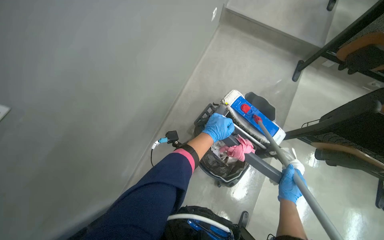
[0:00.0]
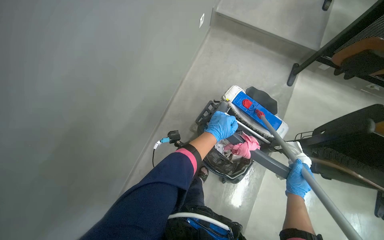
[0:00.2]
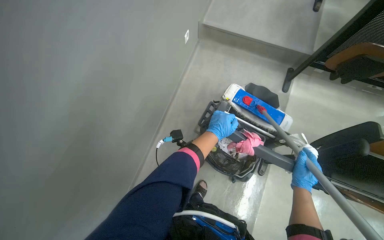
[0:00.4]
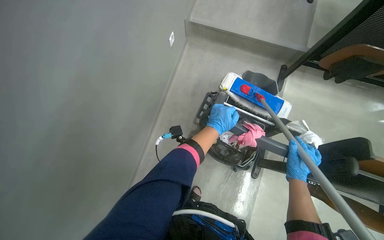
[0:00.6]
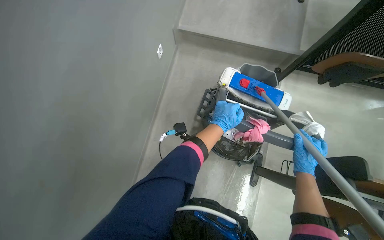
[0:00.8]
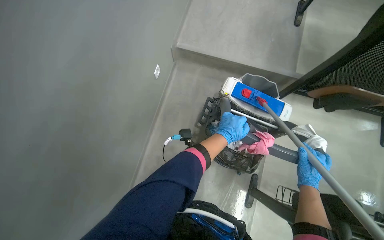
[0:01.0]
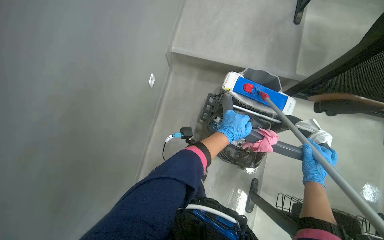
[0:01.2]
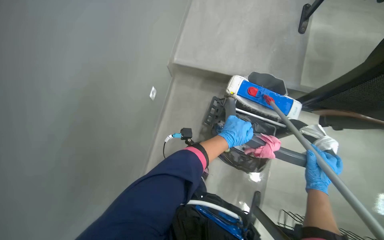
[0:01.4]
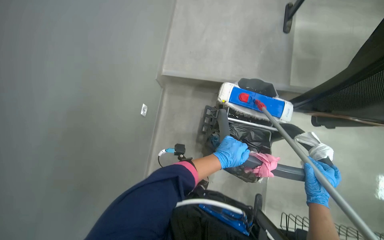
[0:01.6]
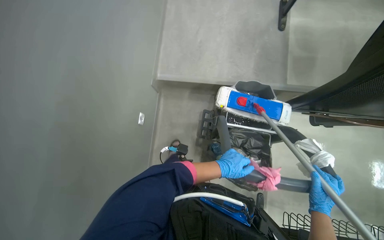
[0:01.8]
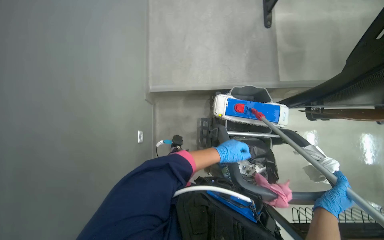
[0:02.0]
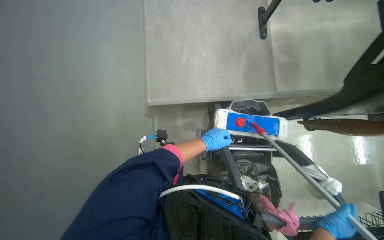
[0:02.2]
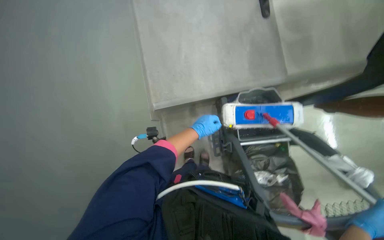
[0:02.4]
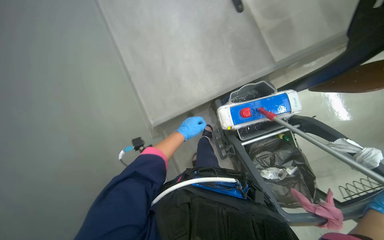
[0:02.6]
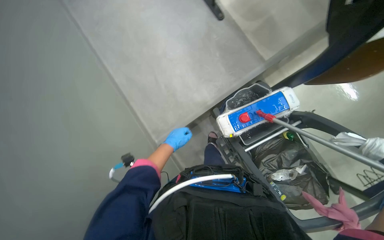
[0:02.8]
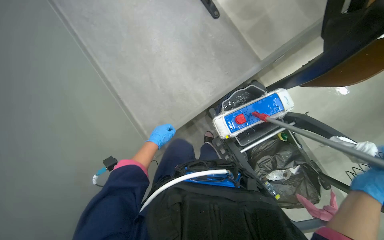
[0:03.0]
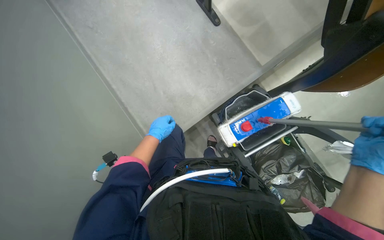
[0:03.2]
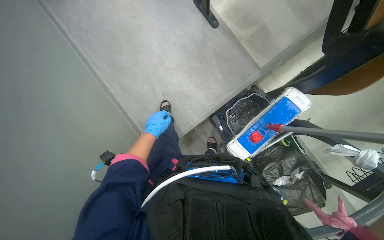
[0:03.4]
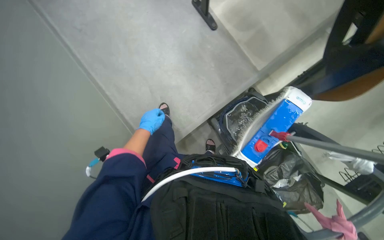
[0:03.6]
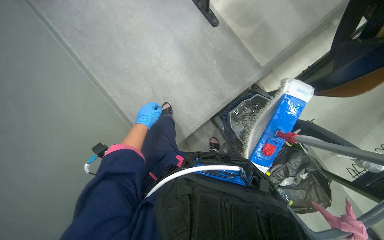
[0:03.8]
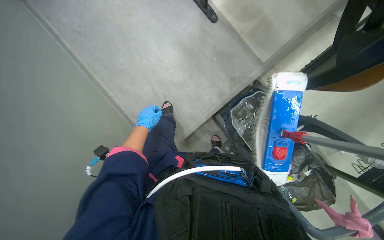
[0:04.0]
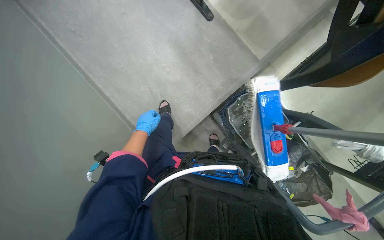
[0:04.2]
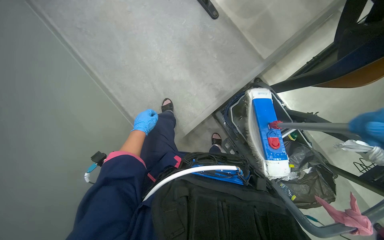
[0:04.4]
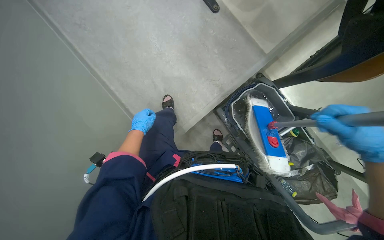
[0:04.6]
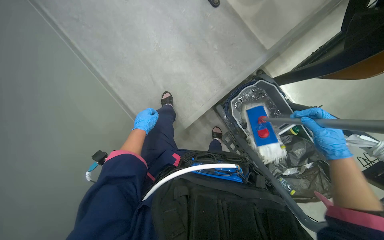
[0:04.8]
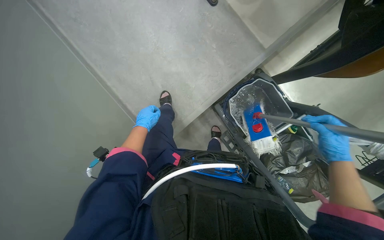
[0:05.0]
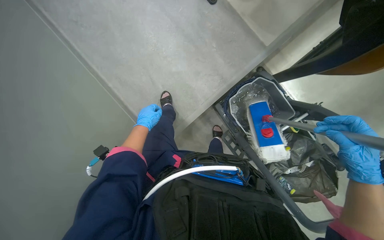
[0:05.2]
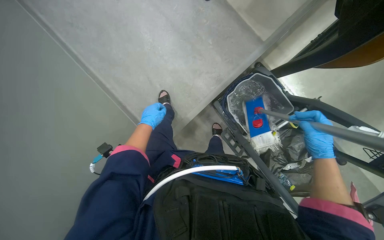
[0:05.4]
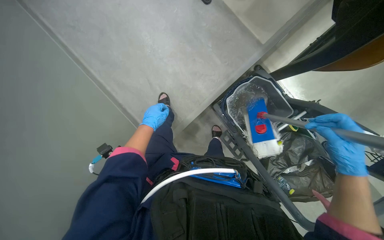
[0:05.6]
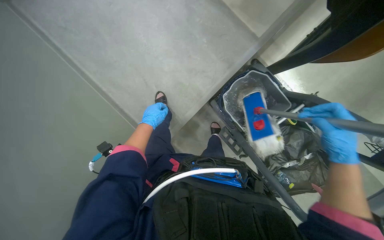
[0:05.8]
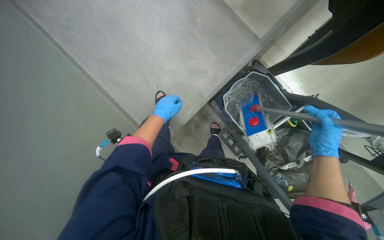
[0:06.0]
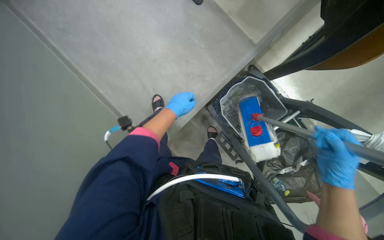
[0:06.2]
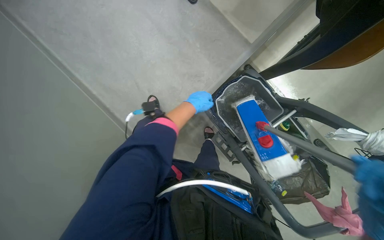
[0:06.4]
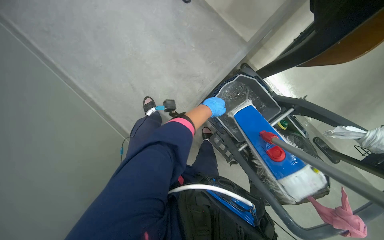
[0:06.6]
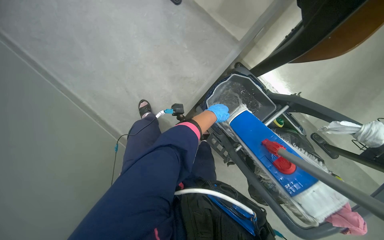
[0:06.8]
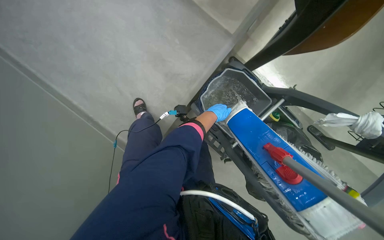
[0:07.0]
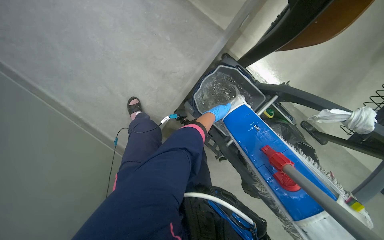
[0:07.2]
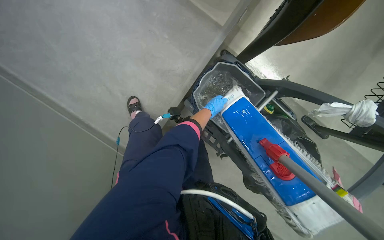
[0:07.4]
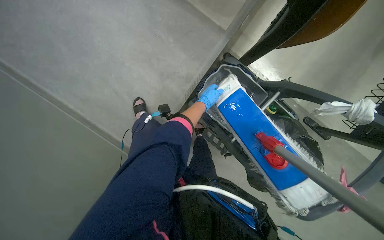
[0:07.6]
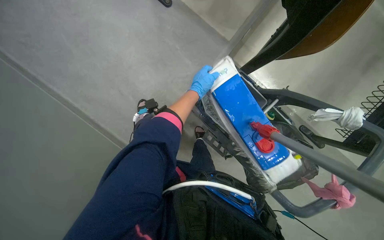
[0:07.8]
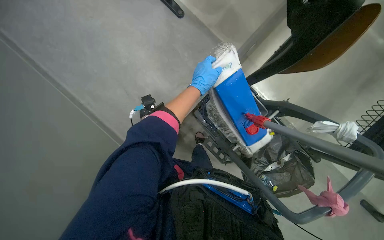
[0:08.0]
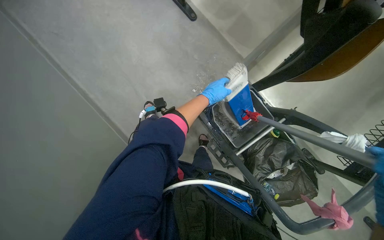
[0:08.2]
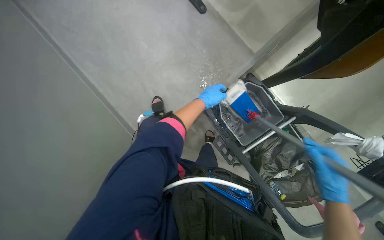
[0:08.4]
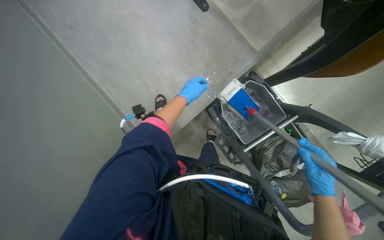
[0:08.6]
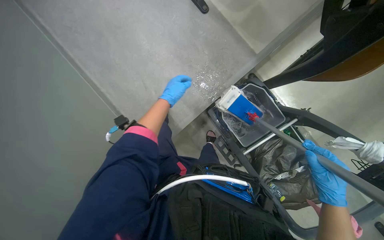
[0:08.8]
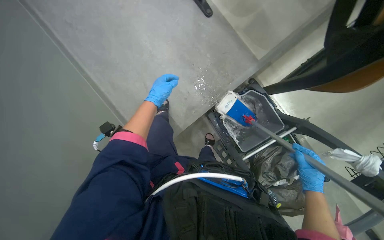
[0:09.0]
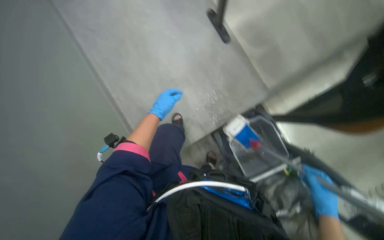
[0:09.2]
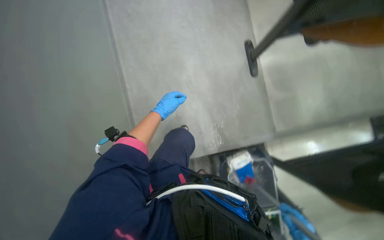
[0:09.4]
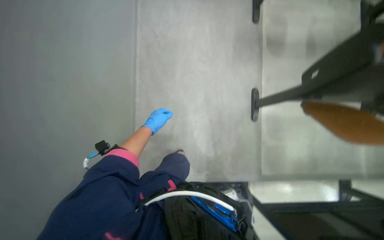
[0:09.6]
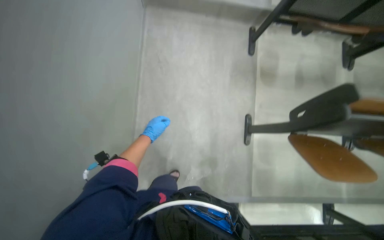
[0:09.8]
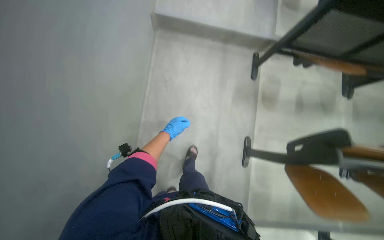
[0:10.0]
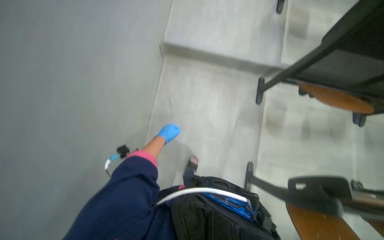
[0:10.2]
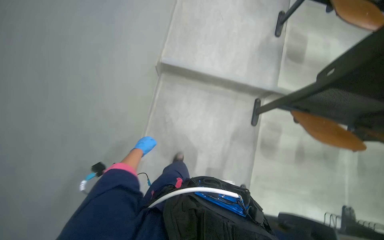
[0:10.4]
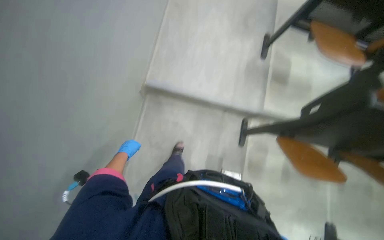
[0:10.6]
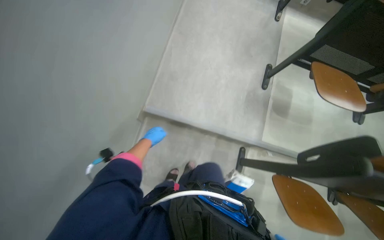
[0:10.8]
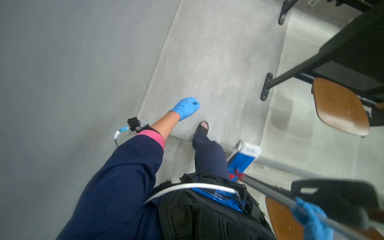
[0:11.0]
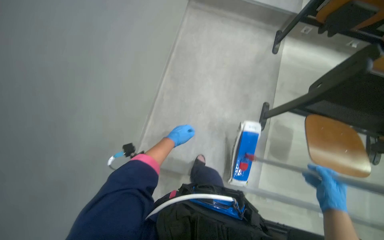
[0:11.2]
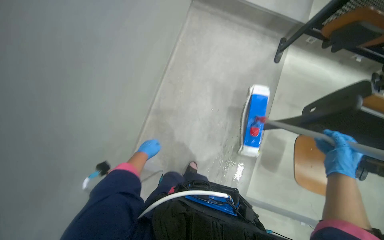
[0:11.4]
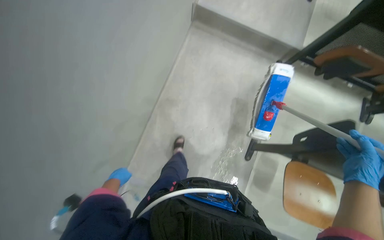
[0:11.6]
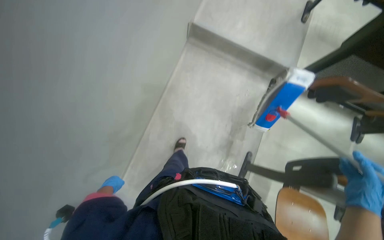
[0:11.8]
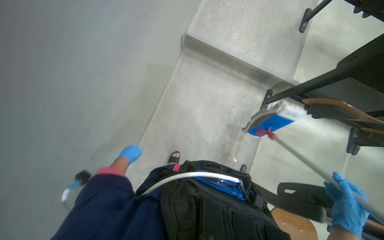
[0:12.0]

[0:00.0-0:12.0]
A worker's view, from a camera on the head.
Job: mopping floor.
The whole recording: Mopping auditorium floor. The worker mops the floor of the auditorium with a long-handled mop.
0:00.0 to 0:01.6: The left hand heads down the picture, covering approximately 10 cm.
0:01.6 to 0:03.0: The scene rotates counterclockwise by about 35 degrees.
0:03.0 to 0:04.4: The left hand goes some 15 cm to the left and up the picture.
0:04.4 to 0:06.0: The left hand shifts roughly 10 cm to the right.
0:06.0 to 0:07.6: The left hand travels to the right and farther from the camera by roughly 35 cm.
0:07.6 to 0:09.0: The left hand goes some 40 cm to the left and nearer to the camera.
0:09.0 to 0:10.4: The camera travels roughly 40 cm. The view tilts some 25 degrees upward. Everything in view rotates about 45 degrees clockwise.
0:10.4 to 0:12.0: The camera travels approximately 1 m.

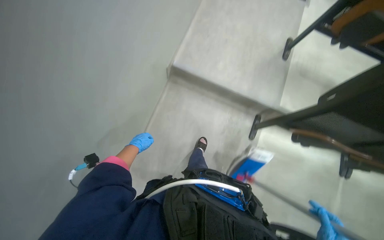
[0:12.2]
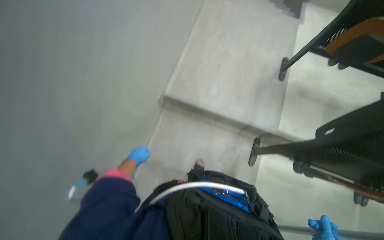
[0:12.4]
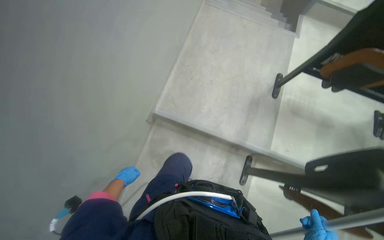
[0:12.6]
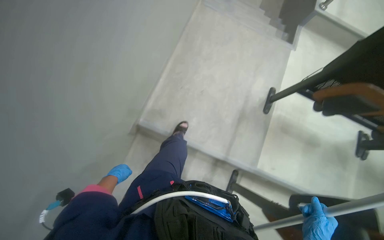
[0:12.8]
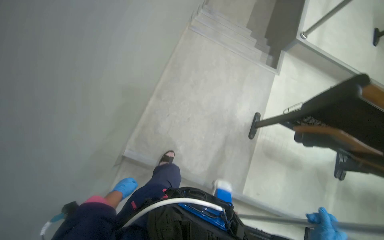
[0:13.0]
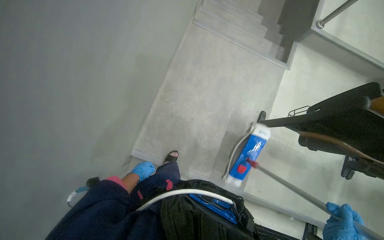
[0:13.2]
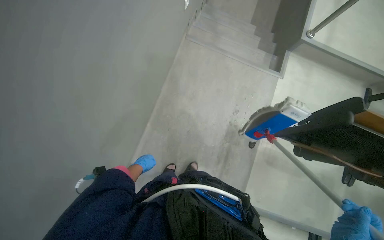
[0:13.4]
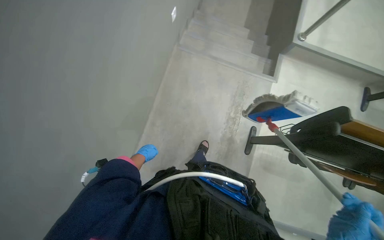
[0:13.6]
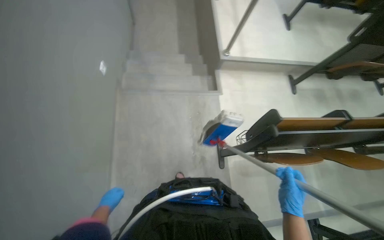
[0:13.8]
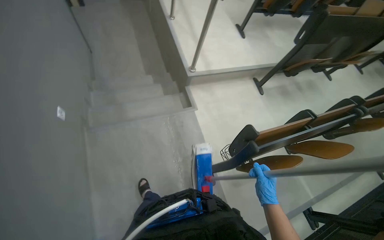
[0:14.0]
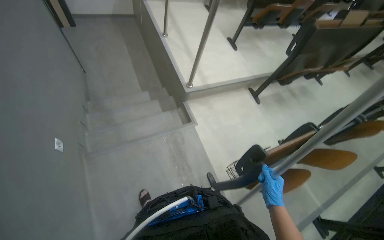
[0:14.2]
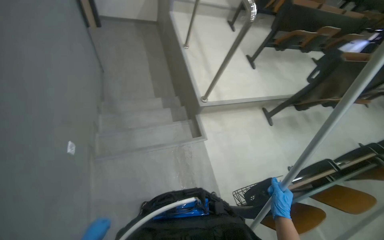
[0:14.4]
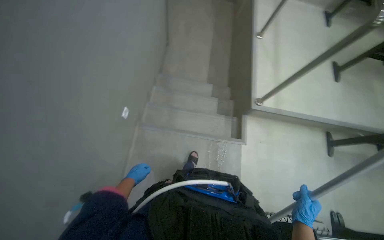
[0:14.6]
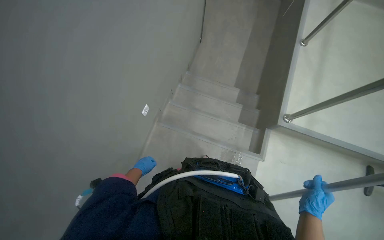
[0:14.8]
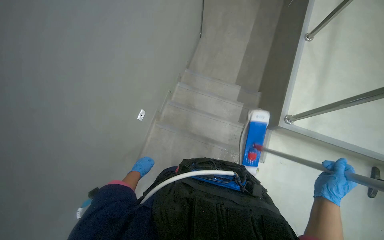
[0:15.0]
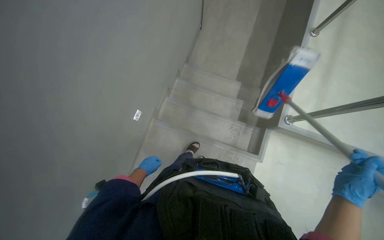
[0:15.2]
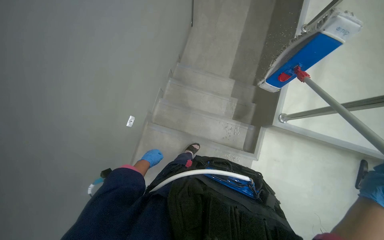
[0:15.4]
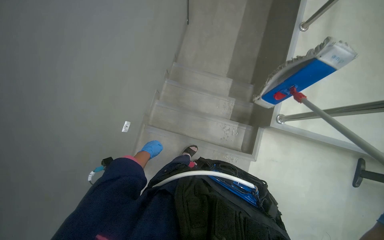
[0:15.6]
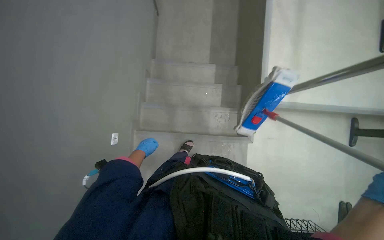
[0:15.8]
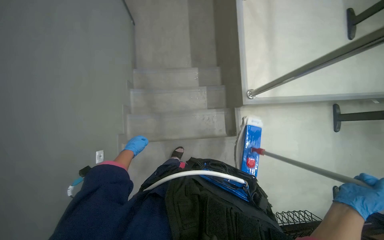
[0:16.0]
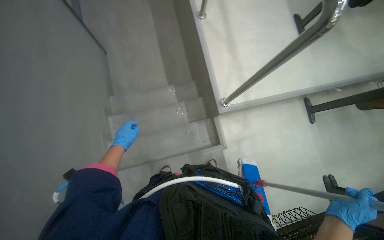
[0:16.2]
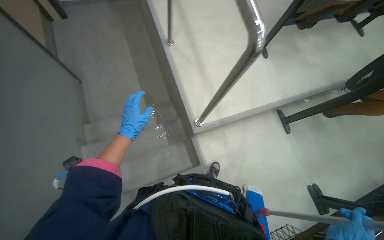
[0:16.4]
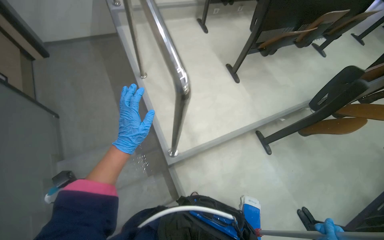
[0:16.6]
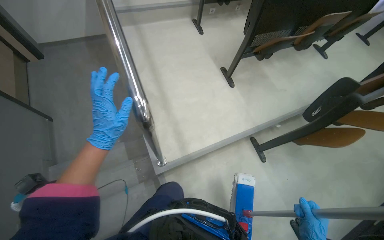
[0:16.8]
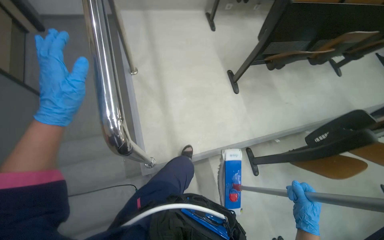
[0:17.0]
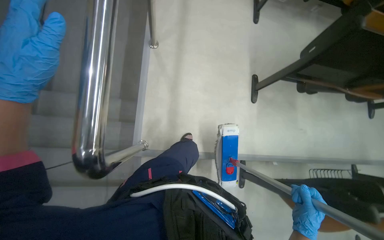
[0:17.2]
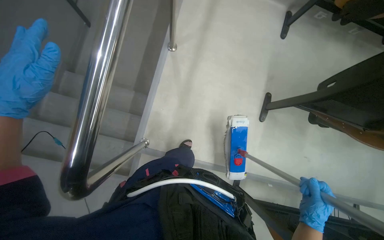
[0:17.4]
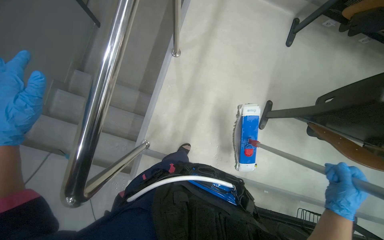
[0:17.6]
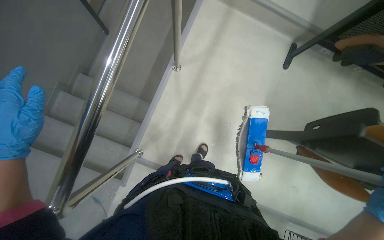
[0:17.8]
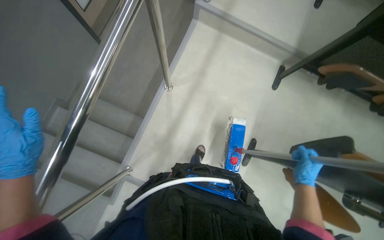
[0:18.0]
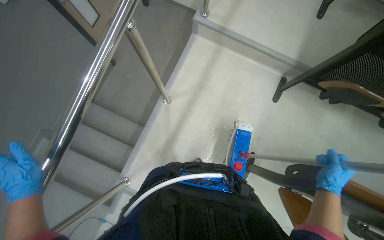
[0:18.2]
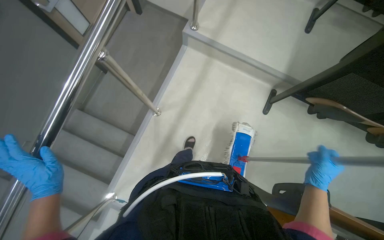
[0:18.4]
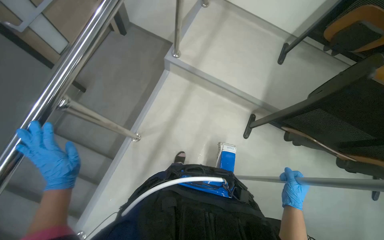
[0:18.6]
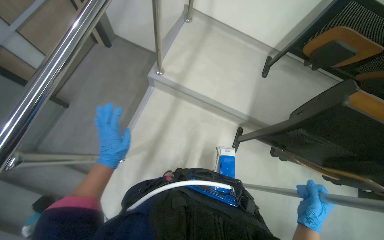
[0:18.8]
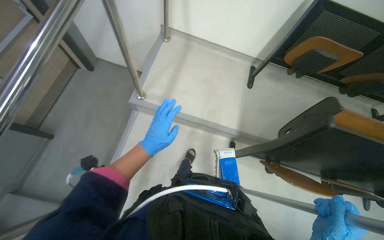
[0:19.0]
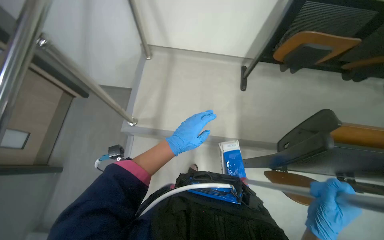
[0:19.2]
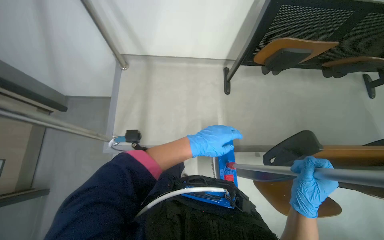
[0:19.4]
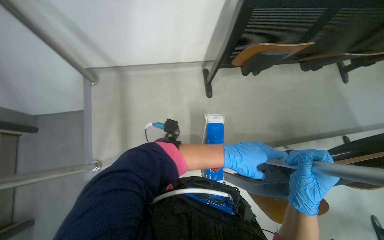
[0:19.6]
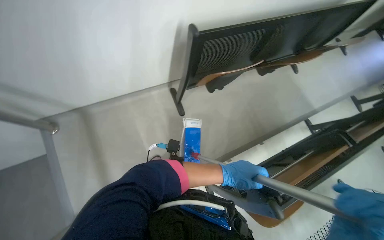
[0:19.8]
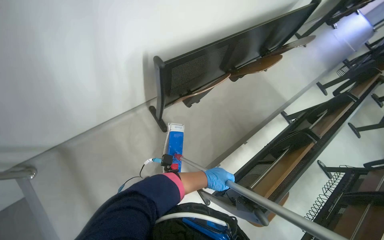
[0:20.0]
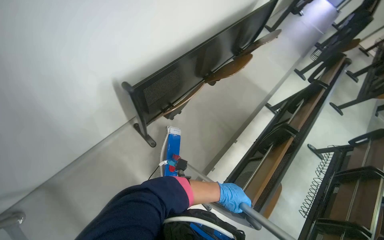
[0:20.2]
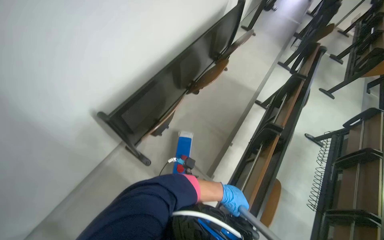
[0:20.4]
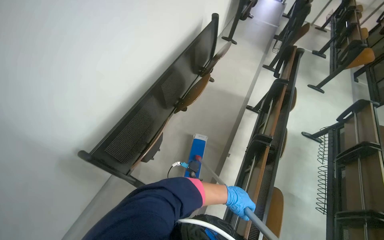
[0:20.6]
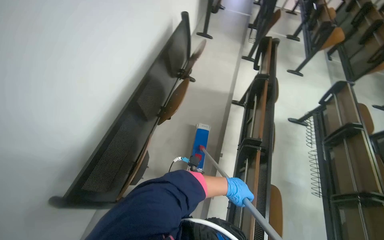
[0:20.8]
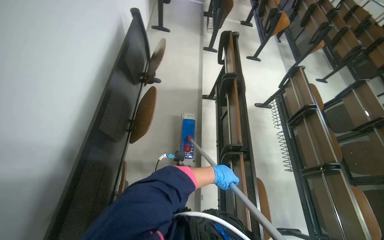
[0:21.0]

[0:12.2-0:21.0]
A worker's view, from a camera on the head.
Job: mopping floor.
The whole recording: Mopping auditorium floor. The worker mops the floor of the auditorium with a long-handled mop.
0:12.2 to 0:13.6: The camera is carried some 1 m.
0:13.6 to 0:15.2: The head travels about 70 cm.
0:15.2 to 0:16.6: The head rotates approximately 45 degrees to the right. The camera pitches upward, by about 15 degrees.
0:16.6 to 0:18.0: The camera travels roughly 80 cm. The wearer looks roughly 50 degrees further to the left.
0:18.0 to 0:19.6: The camera travels about 1 m. The head rotates roughly 35 degrees to the right.
0:19.6 to 0:21.0: The wearer moves roughly 80 cm. The head rotates approximately 80 degrees to the right.
